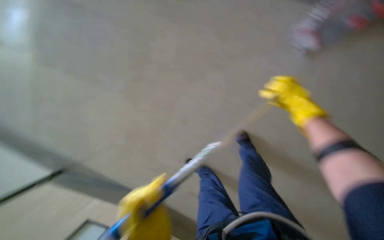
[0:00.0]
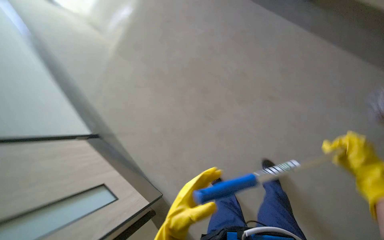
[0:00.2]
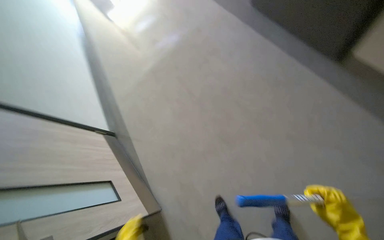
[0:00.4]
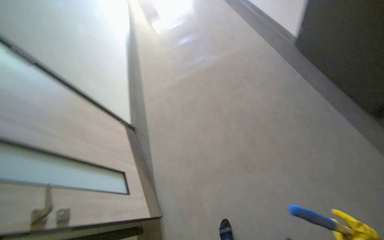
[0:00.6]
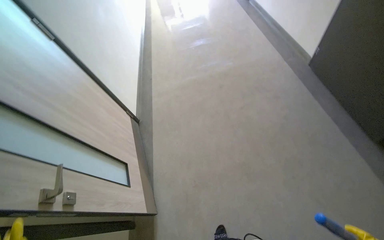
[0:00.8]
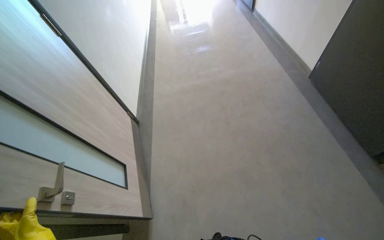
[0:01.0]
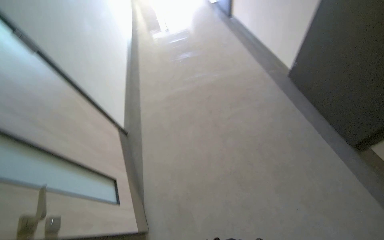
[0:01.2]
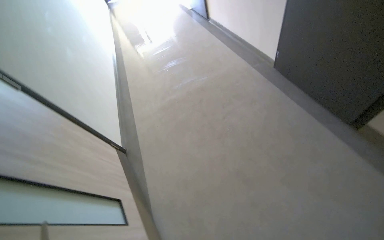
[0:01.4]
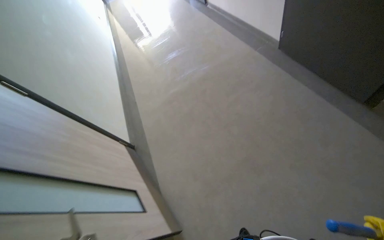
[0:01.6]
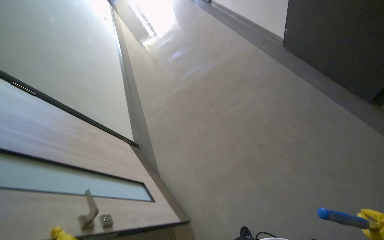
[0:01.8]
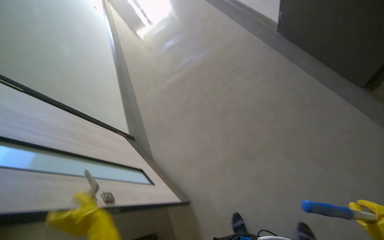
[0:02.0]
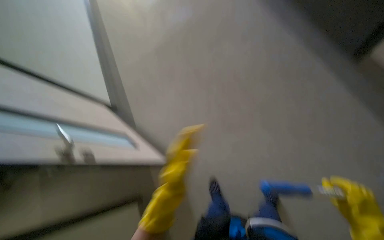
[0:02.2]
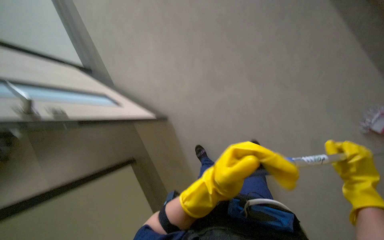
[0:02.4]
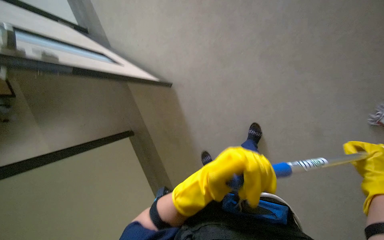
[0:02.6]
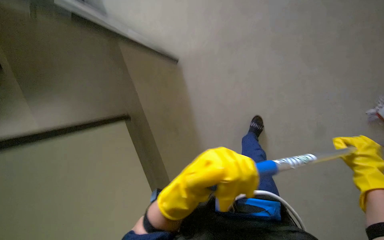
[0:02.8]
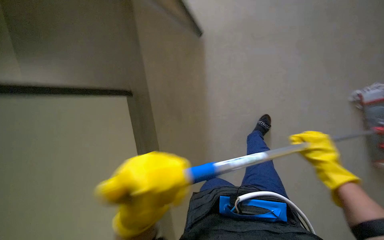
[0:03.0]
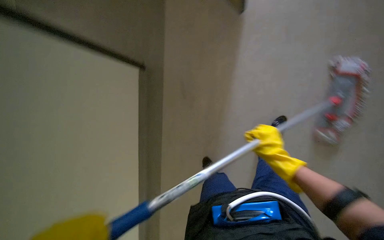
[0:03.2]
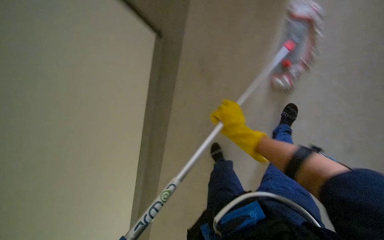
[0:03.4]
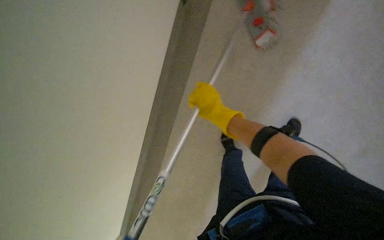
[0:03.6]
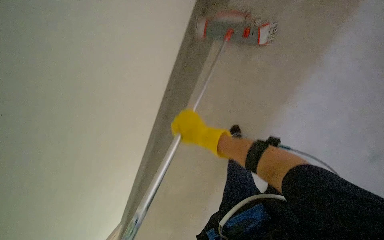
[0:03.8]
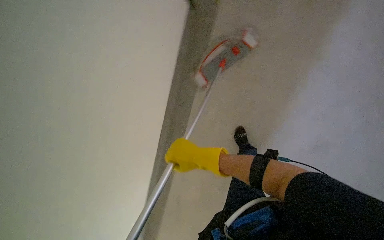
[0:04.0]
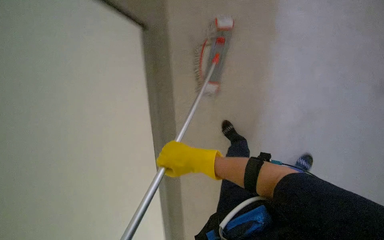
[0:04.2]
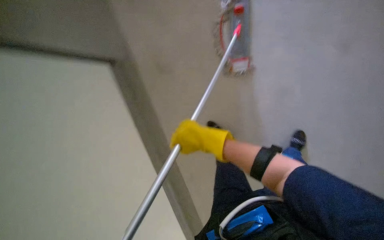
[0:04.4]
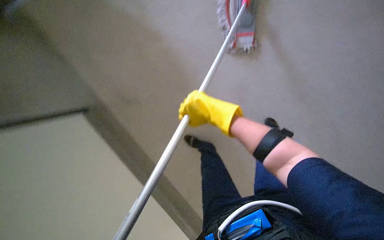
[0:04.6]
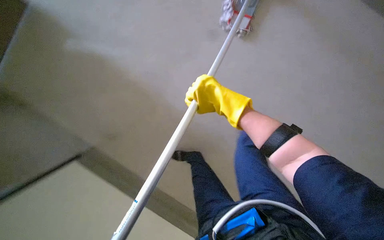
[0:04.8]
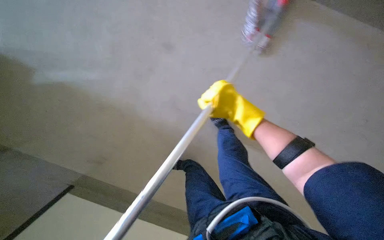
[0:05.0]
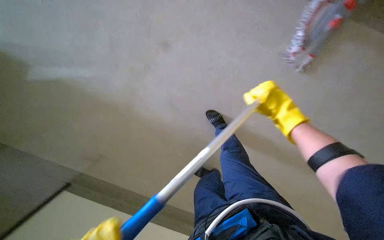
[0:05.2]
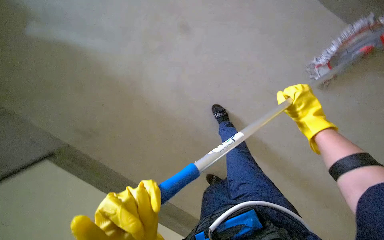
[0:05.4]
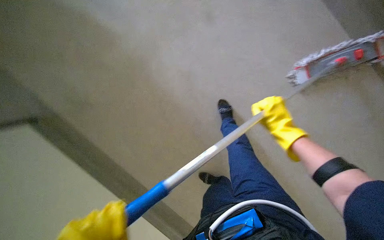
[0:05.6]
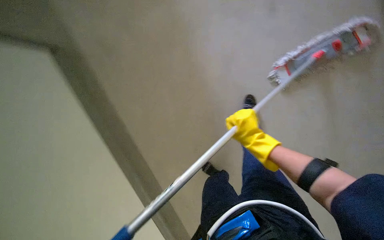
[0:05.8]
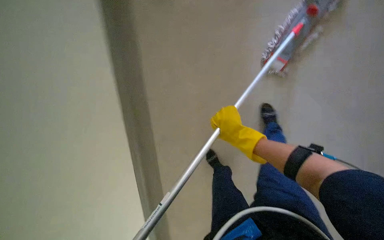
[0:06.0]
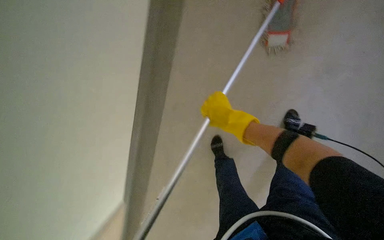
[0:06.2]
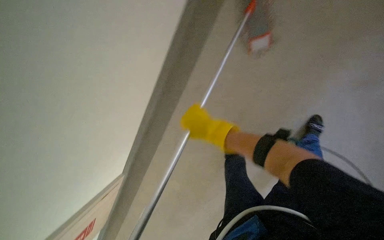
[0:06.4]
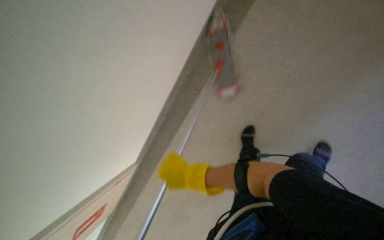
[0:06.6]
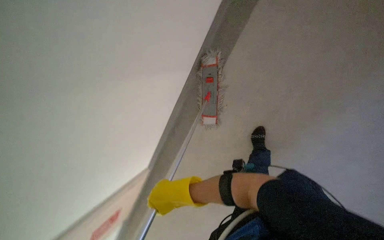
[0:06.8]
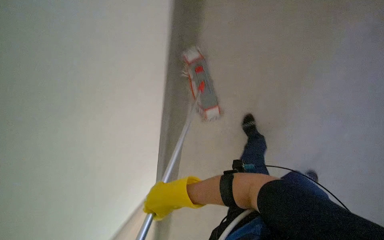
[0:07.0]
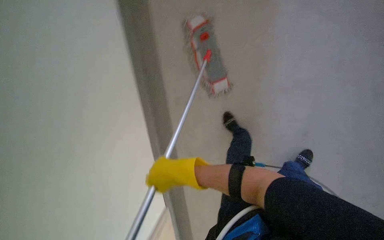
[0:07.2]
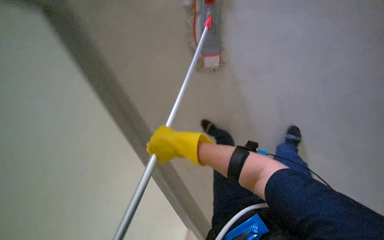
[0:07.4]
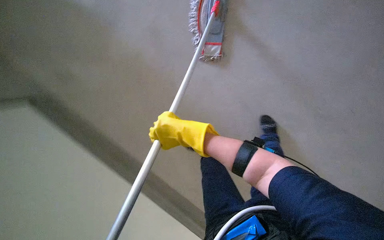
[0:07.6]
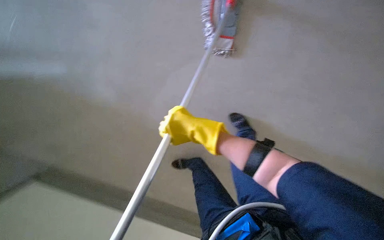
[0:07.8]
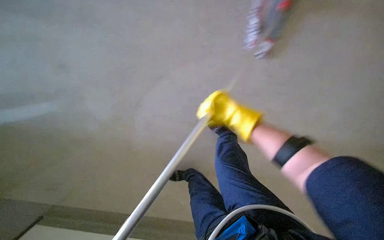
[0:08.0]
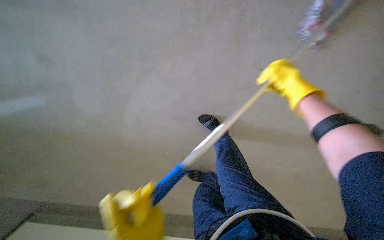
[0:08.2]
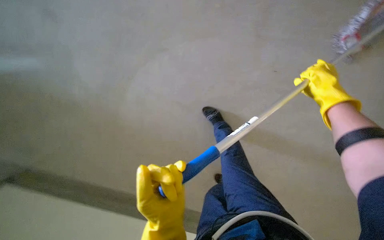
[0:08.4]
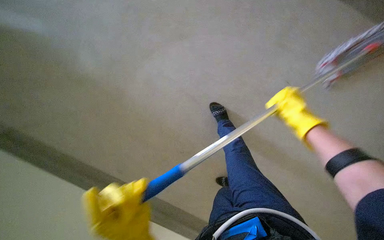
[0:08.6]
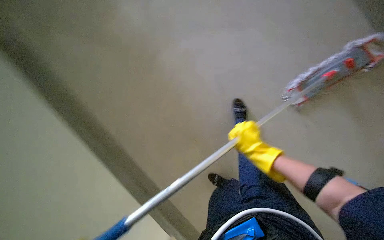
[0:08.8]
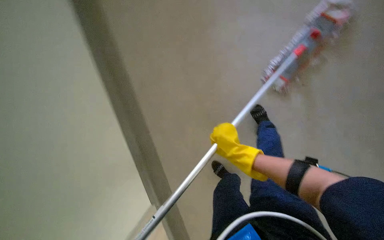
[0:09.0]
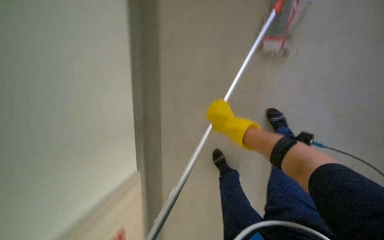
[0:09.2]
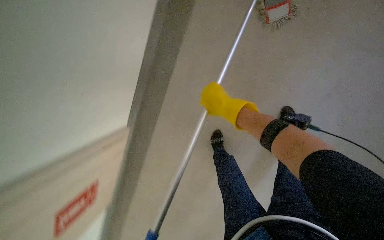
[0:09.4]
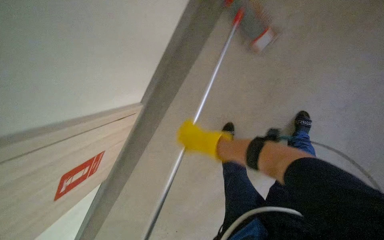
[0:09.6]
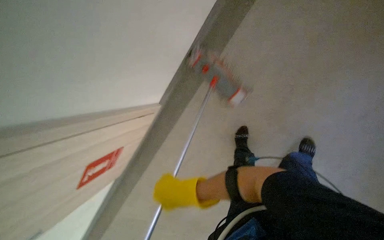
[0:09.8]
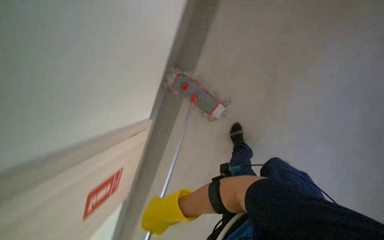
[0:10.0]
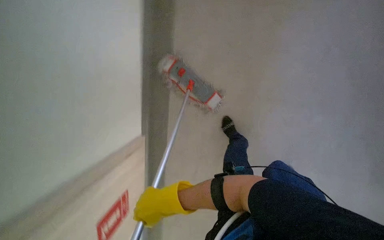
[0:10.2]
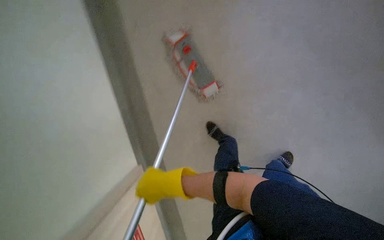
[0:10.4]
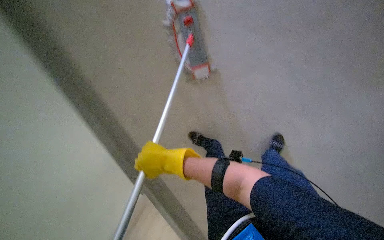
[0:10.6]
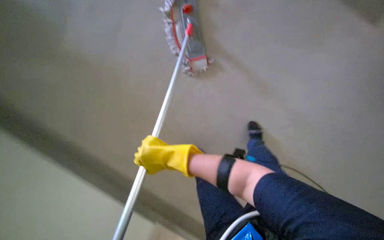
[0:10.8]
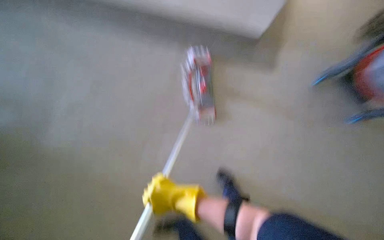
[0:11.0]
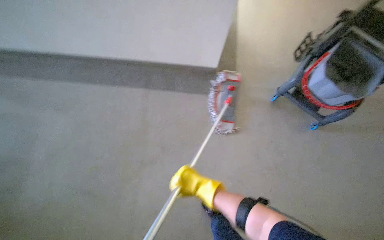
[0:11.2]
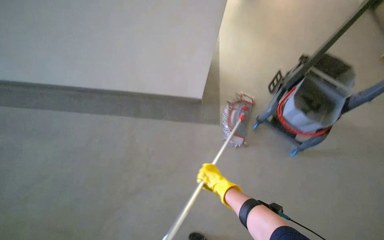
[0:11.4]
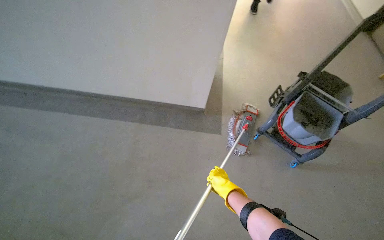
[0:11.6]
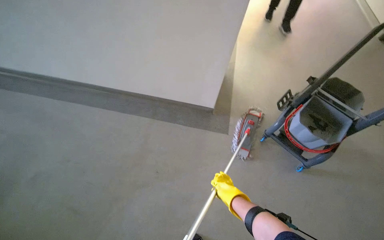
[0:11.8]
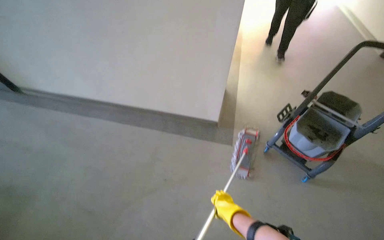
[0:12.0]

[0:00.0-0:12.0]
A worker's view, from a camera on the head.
Job: mopping floor.
The whole recording: Mopping hallway floor. The worker mops the hallway floor with a mop.
0:00.0 to 0:01.6: The wearer looks roughly 35 degrees further to the left. The view tilts about 15 degrees upward.
0:01.6 to 0:03.0: The view tilts about 20 degrees downward.
0:04.4 to 0:06.0: The right hand travels to the right by roughly 15 cm.
0:07.6 to 0:09.0: The camera pitches downward, by some 15 degrees. The right hand shifts some 20 cm down the picture and farther from the camera.

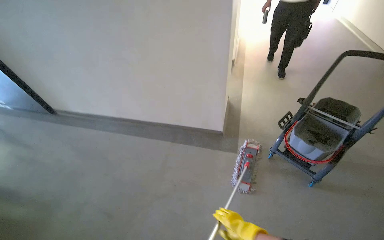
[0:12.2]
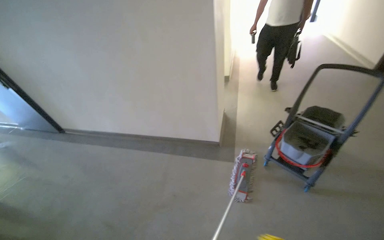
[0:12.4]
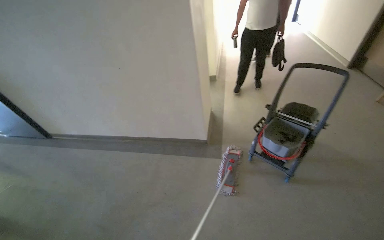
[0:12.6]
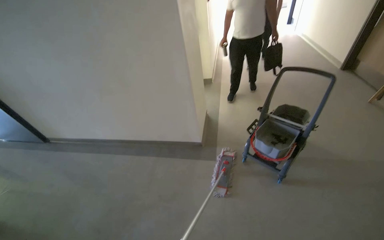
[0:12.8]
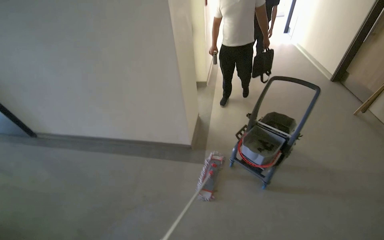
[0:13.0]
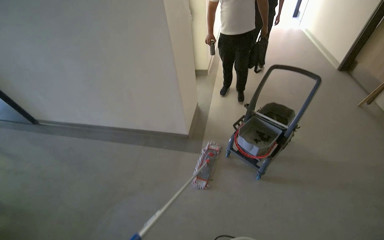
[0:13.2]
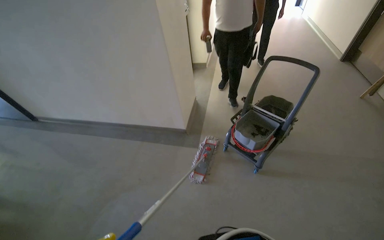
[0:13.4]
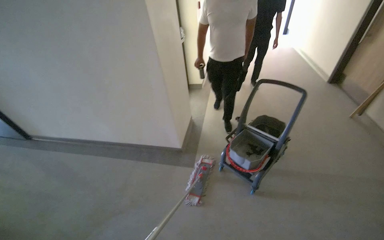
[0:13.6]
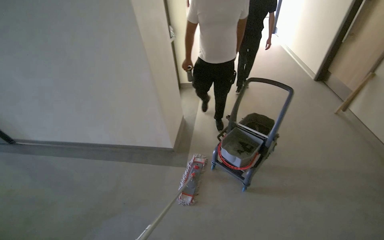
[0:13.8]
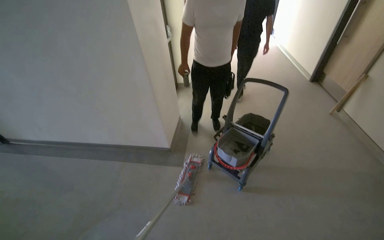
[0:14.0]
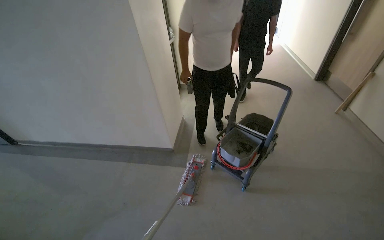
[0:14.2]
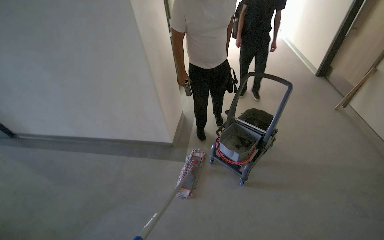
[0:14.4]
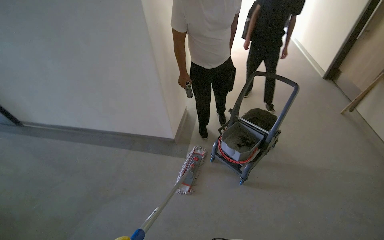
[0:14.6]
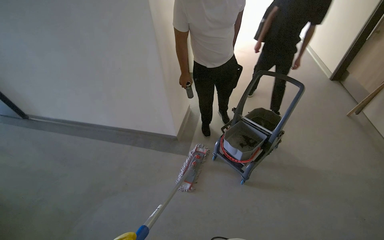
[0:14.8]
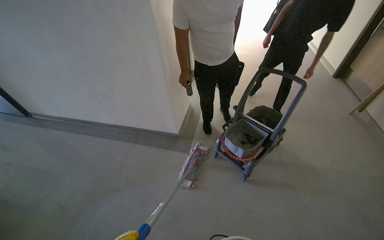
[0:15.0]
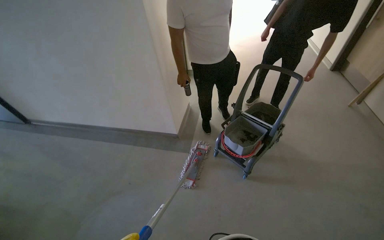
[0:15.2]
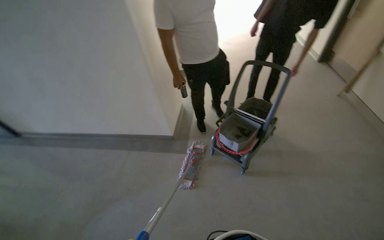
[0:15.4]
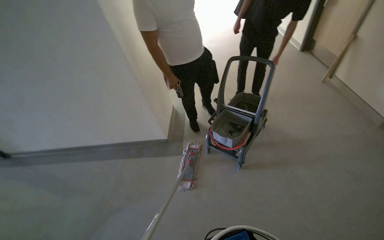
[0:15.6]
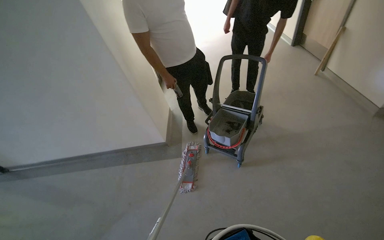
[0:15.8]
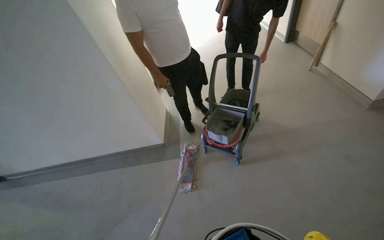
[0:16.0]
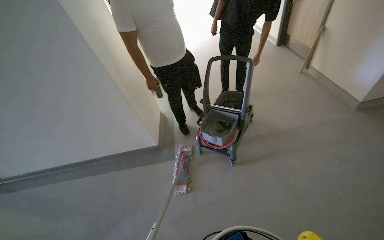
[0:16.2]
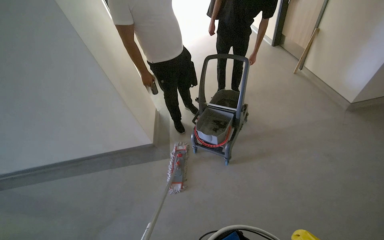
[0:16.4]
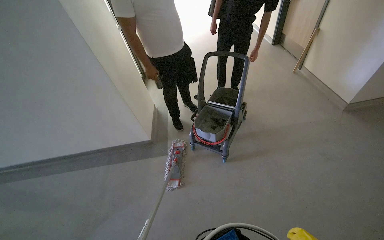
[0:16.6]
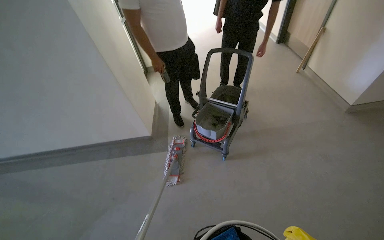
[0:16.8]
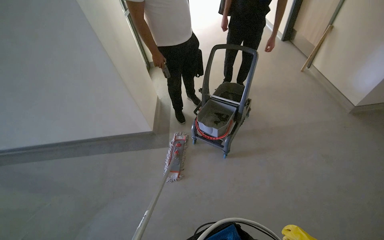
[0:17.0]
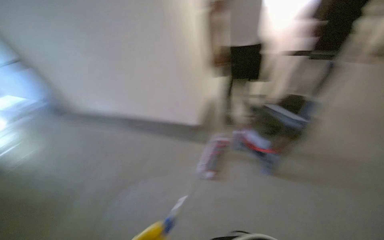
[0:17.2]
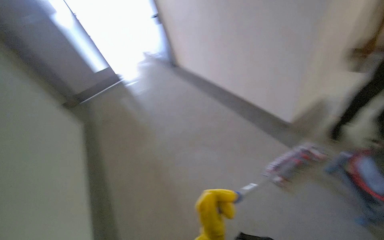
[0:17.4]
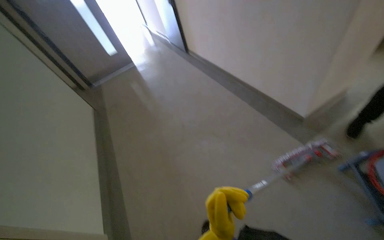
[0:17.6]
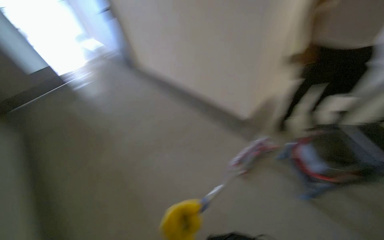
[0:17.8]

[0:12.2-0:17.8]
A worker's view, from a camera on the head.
Job: mopping floor.
The whole recording: Mopping hallway floor. The worker mops the hallway floor with a mop.
0:12.2 to 0:13.6: The wearer moves about 50 cm.
0:16.4 to 0:17.8: The head rotates about 25 degrees to the left.

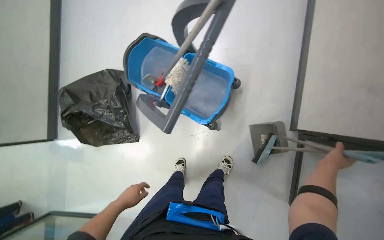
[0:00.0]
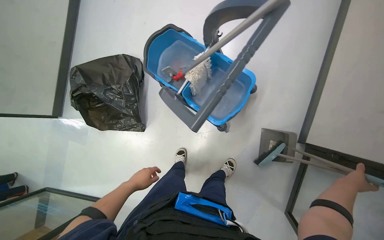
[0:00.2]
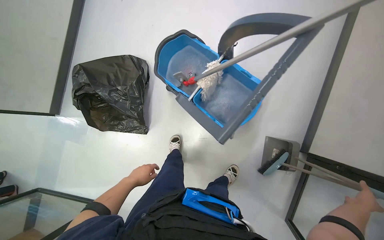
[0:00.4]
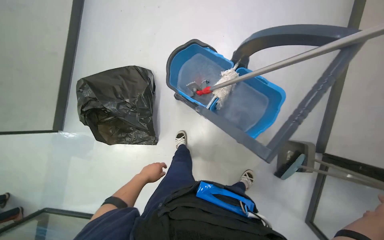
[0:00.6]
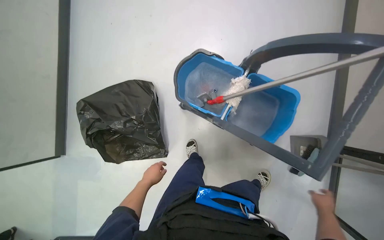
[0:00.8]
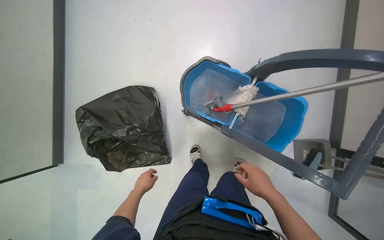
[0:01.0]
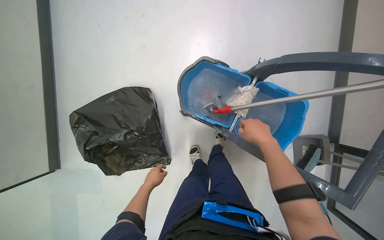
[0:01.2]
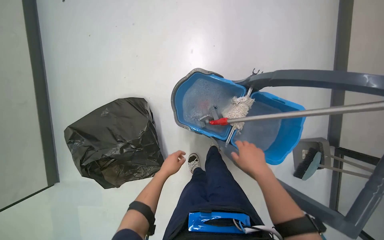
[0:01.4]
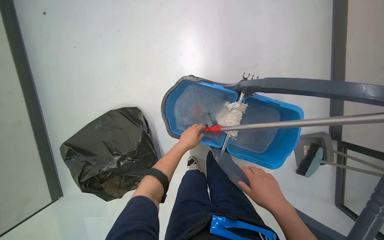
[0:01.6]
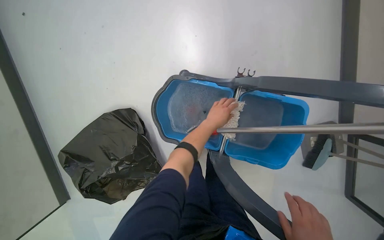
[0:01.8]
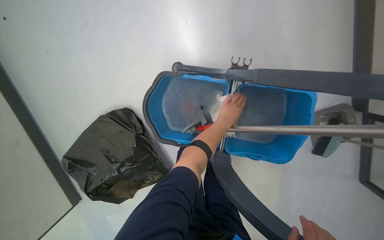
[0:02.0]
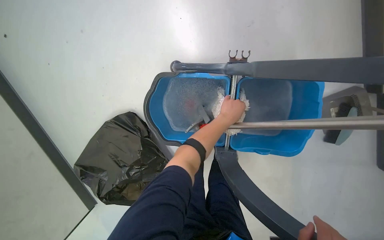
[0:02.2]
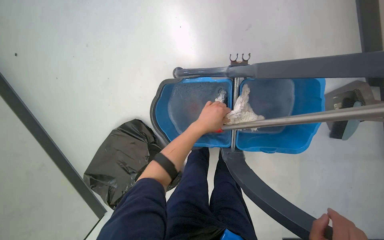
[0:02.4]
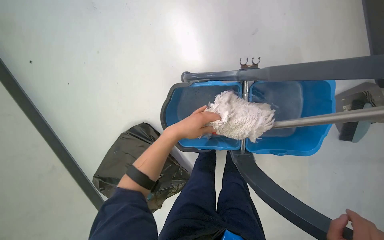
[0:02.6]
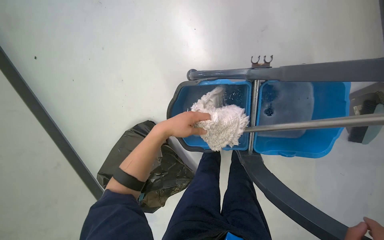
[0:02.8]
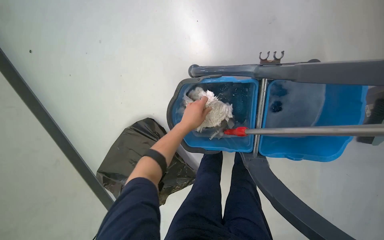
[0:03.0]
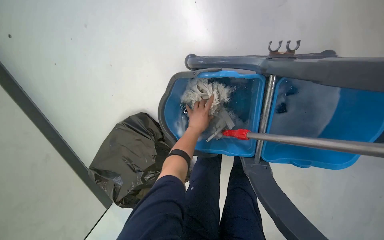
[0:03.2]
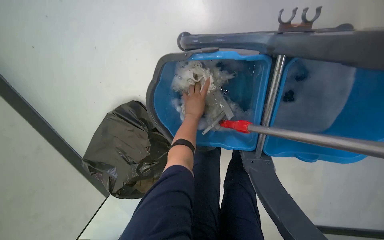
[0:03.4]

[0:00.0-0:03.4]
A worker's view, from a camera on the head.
Job: mopping floor.
The whole recording: Mopping office floor. The worker mops the office floor, moving chairs and opening a glass door to clean the entire area.
0:00.0 to 0:01.6: The camera travels some 60 cm.
0:01.6 to 0:03.4: The wearer looks approximately 20 degrees further downward. The left hand moves left and right over roughly 20 cm, changing direction 2 times.
